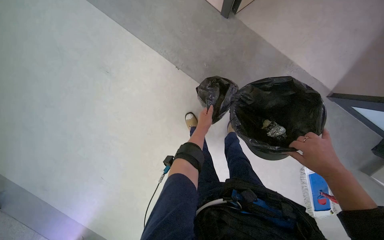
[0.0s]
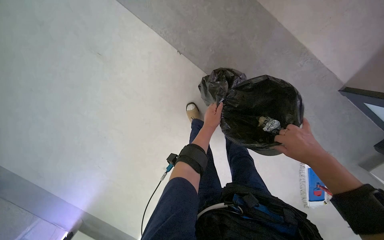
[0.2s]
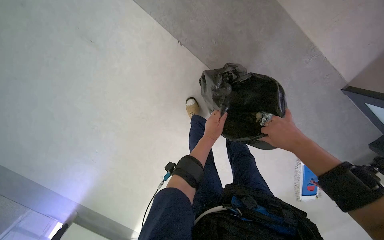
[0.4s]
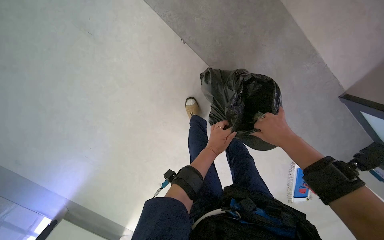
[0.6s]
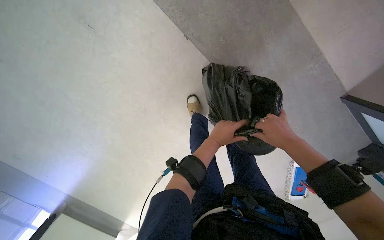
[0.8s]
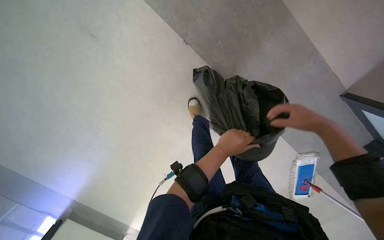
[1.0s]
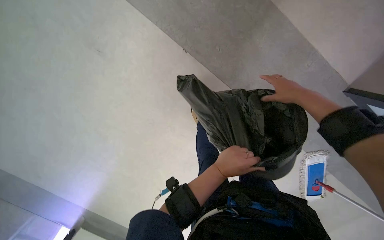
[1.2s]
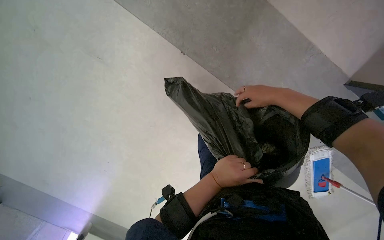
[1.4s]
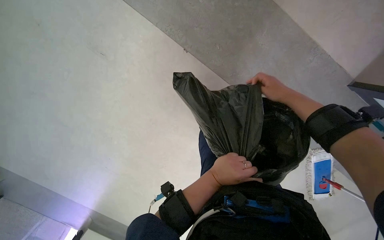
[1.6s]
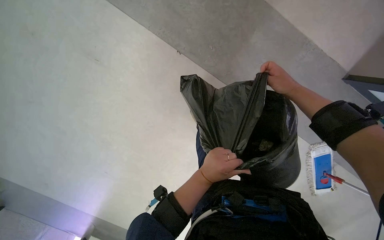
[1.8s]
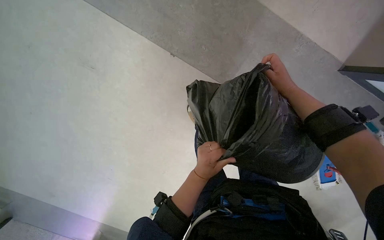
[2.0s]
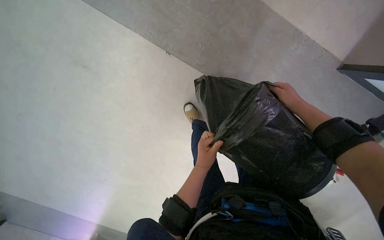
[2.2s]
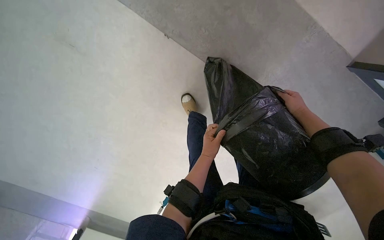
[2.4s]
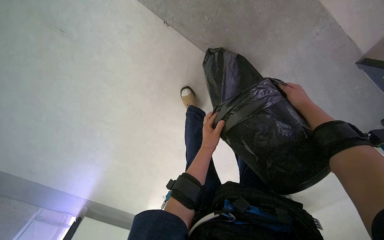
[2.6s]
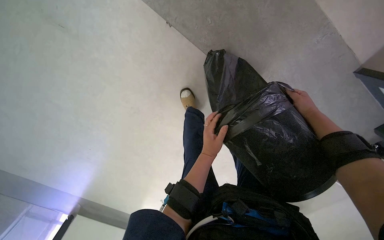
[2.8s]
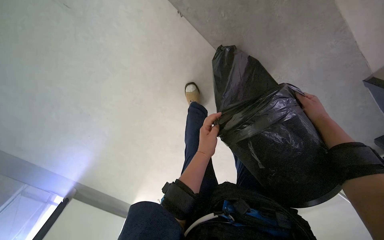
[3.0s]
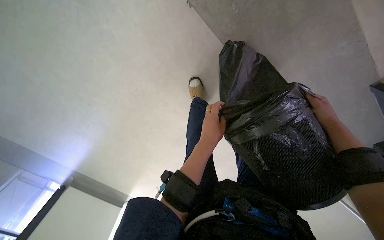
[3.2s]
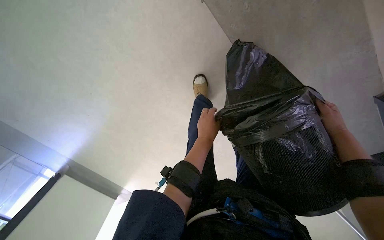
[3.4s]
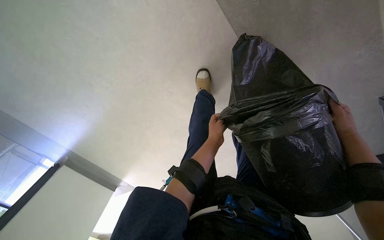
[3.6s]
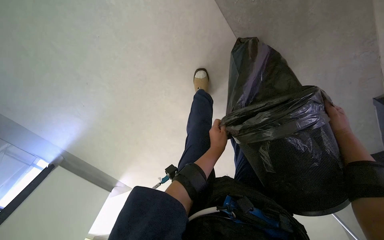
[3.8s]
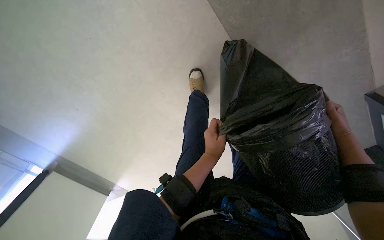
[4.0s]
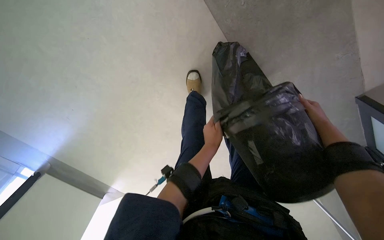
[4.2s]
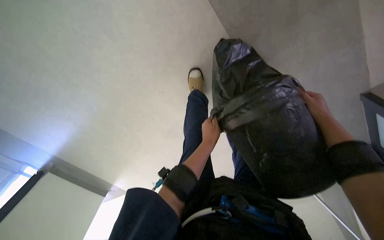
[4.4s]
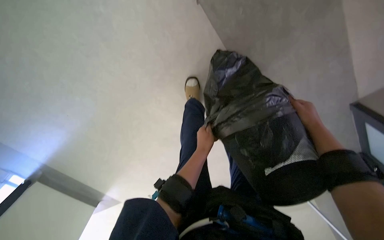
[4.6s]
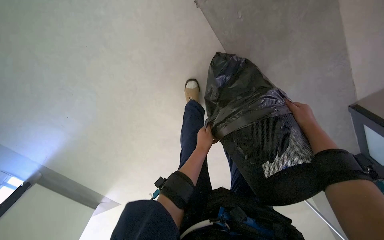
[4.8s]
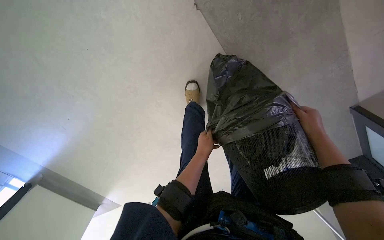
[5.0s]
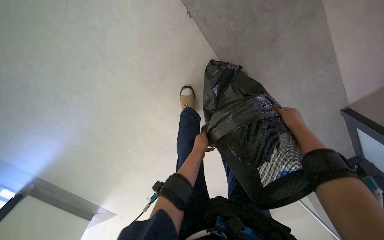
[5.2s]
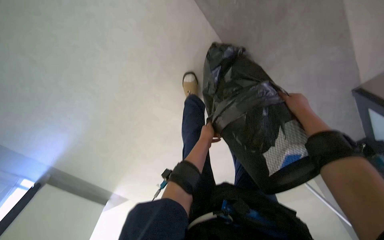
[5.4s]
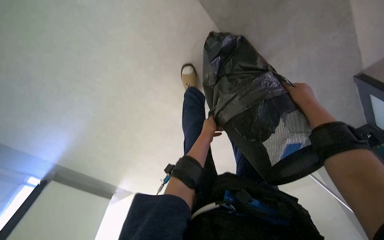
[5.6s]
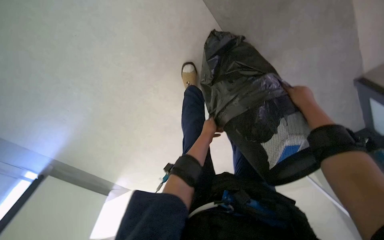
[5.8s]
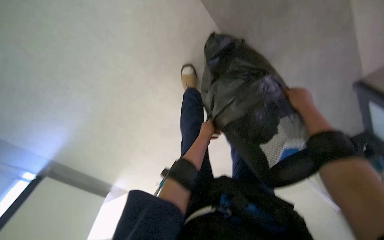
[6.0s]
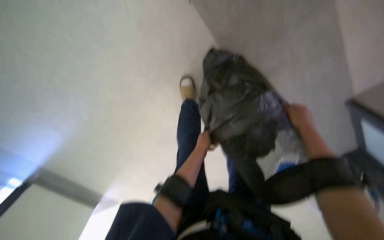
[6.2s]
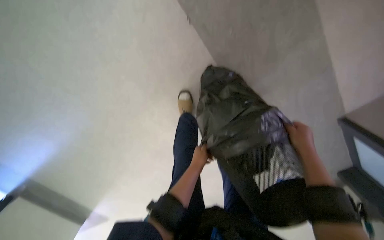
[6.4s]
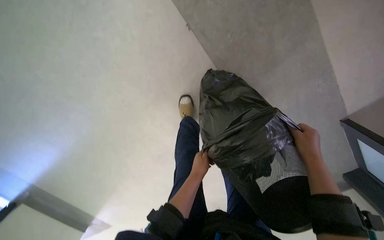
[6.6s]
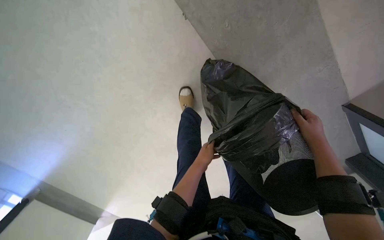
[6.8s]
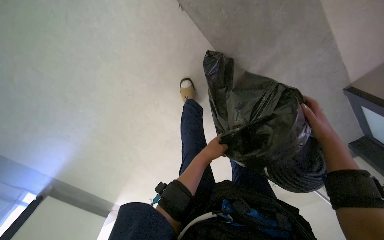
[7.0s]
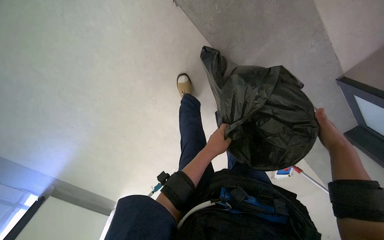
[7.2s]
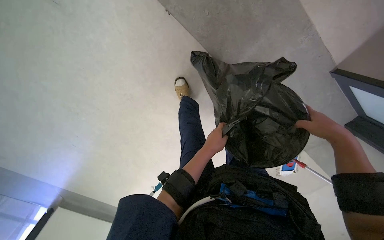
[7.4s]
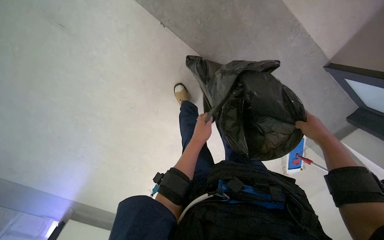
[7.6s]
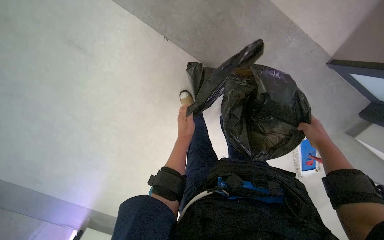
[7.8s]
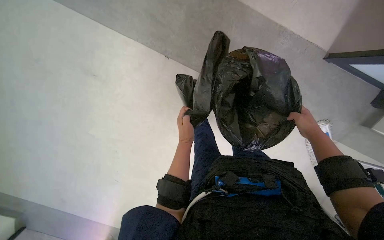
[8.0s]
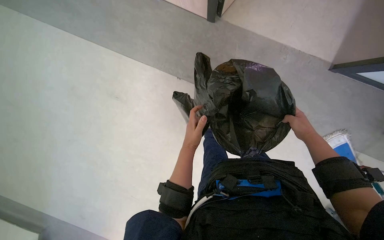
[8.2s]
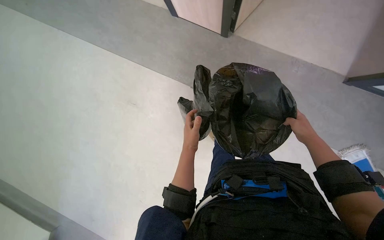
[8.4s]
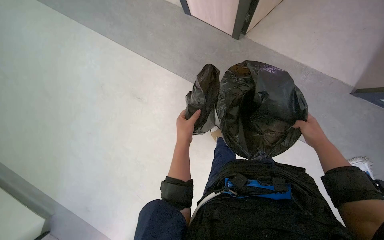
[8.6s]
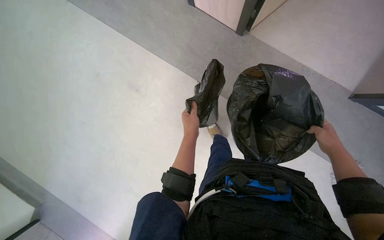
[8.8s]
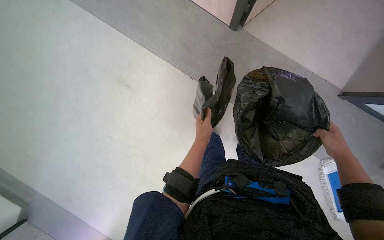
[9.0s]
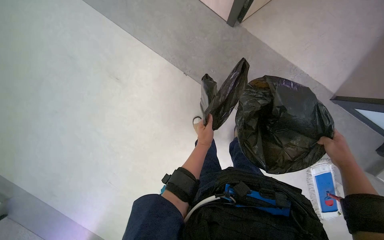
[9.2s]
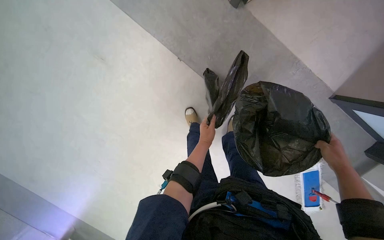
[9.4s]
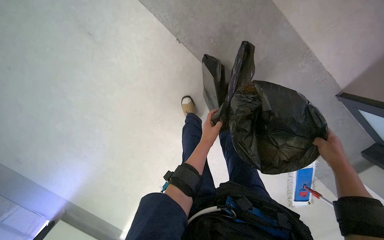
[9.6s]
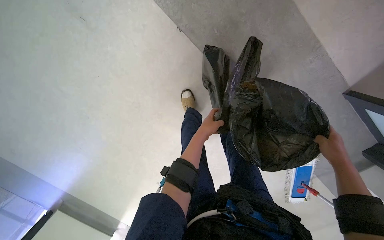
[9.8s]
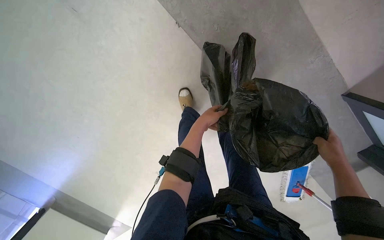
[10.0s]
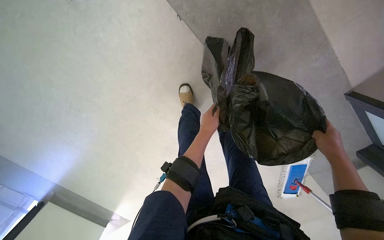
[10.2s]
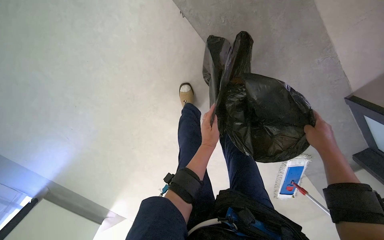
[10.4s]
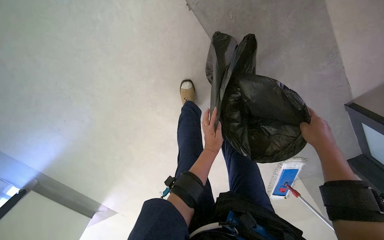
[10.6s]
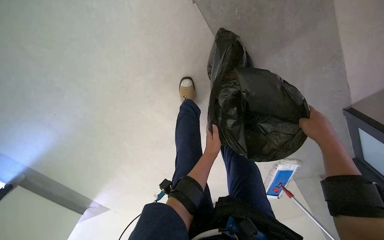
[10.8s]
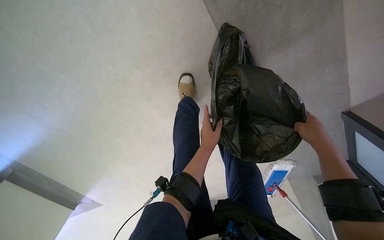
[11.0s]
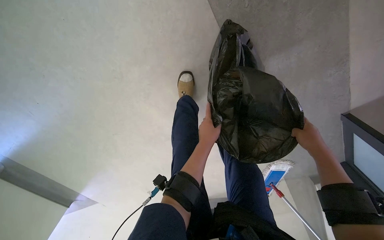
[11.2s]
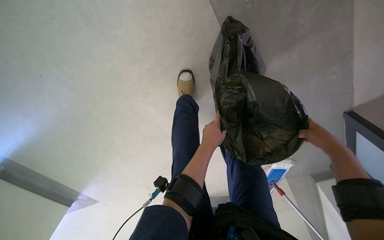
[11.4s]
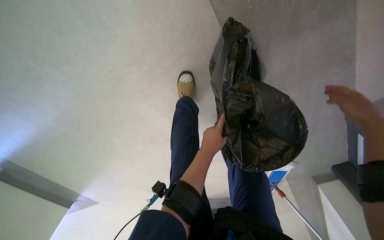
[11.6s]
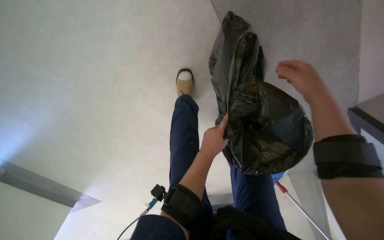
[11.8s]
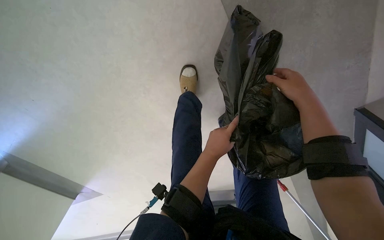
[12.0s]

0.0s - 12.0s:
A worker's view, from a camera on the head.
Job: managing trash.
The whole recording: Emptying and replacing trash bags. The worker empties trash bags from bins and replaces them with new ones.
0.0s - 1.6s: The left hand moves nearer to the camera and down the picture, some 20 cm; the right hand goes some 30 cm up the picture and to the left.
1.6s - 3.0s: The right hand travels to the right by about 20 cm.
3.0s - 4.4s: The left hand goes nearer and farther, roughly 10 cm each way, reversing 2 times.
4.4s - 6.0s: The left hand moves farther from the camera, some 10 cm.
6.0s - 7.6s: The left hand goes roughly 20 cm nearer to the camera. The right hand is displaced down the picture by about 20 cm.
7.6s - 9.0s: The view pans to the left by some 15 degrees. The view tips upward by about 20 degrees.
10.4s - 12.0s: The right hand shifts roughly 30 cm up the picture and to the left.

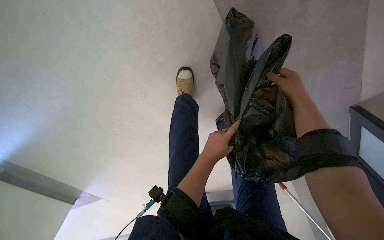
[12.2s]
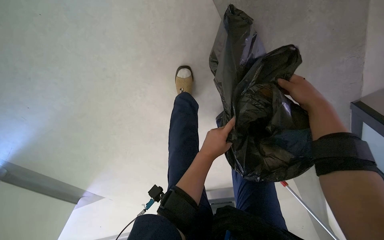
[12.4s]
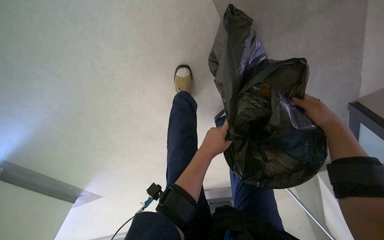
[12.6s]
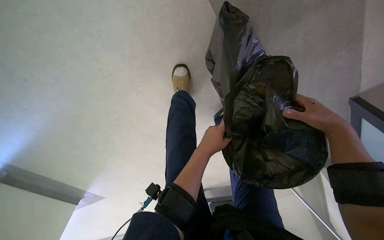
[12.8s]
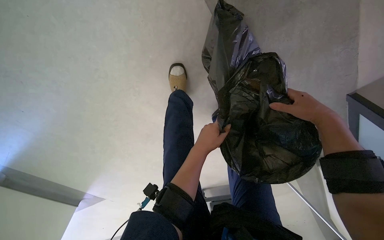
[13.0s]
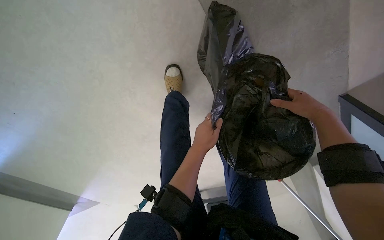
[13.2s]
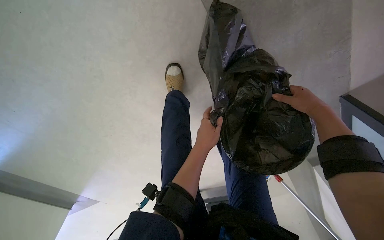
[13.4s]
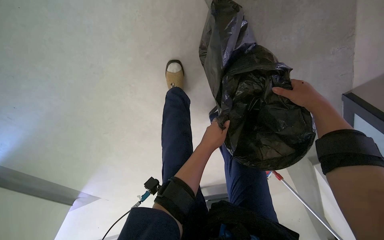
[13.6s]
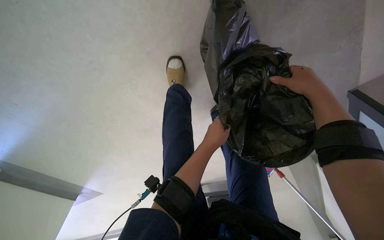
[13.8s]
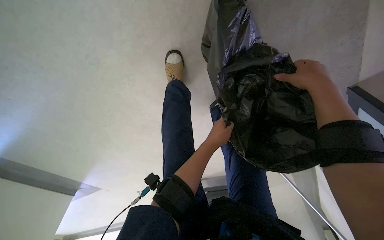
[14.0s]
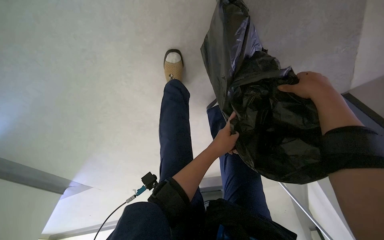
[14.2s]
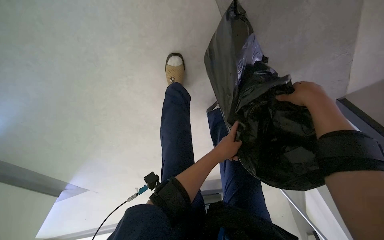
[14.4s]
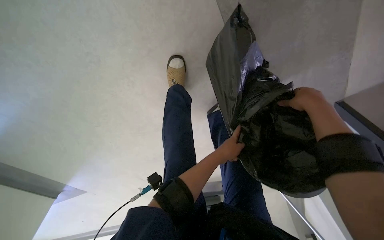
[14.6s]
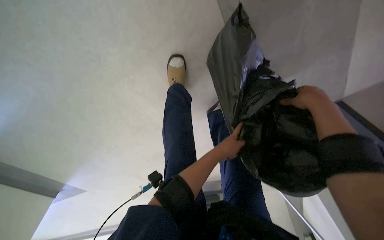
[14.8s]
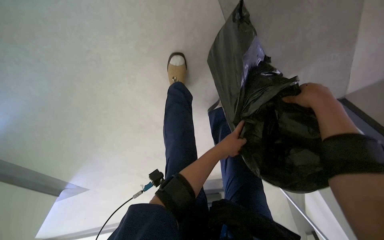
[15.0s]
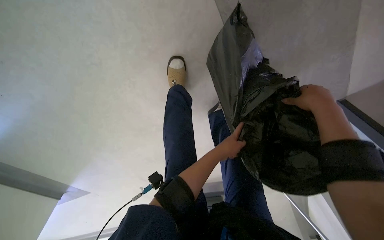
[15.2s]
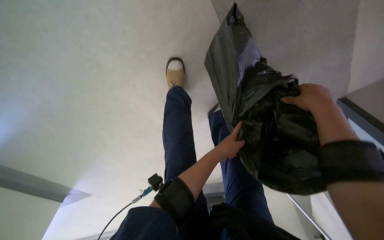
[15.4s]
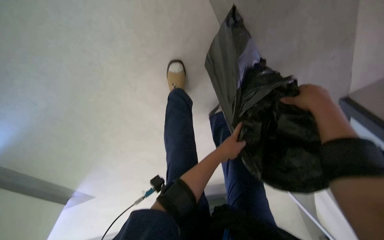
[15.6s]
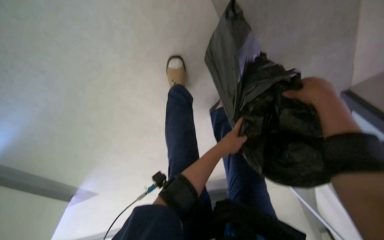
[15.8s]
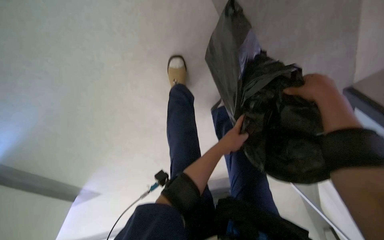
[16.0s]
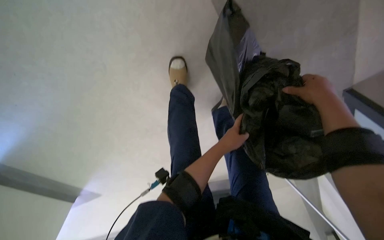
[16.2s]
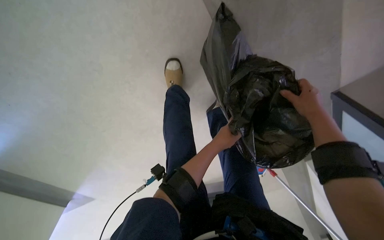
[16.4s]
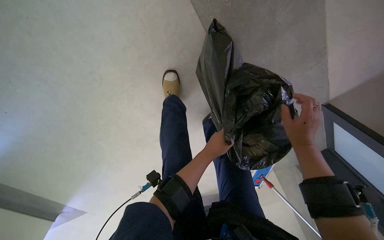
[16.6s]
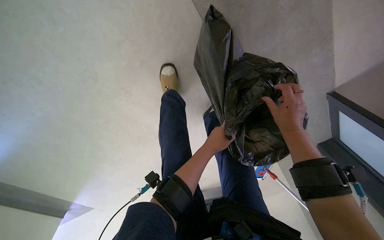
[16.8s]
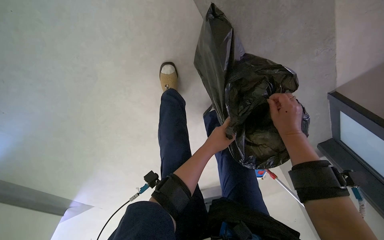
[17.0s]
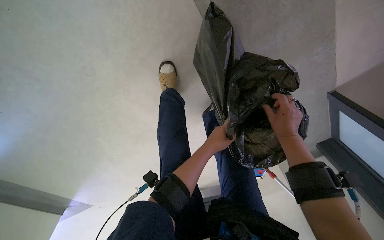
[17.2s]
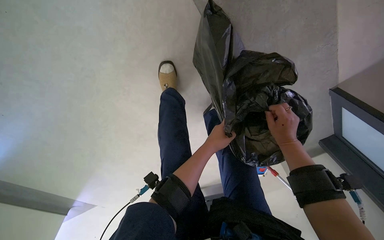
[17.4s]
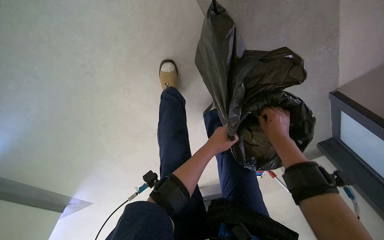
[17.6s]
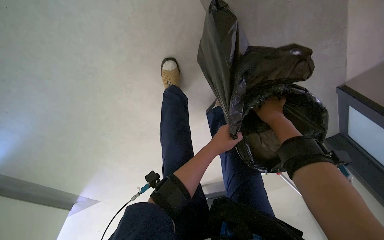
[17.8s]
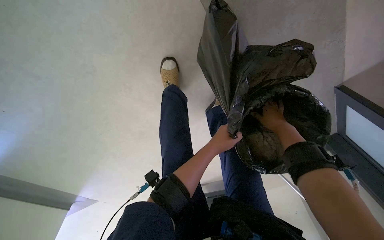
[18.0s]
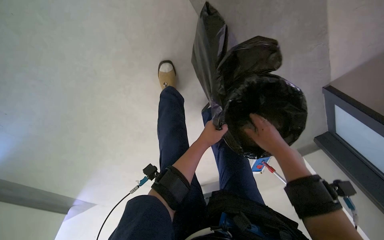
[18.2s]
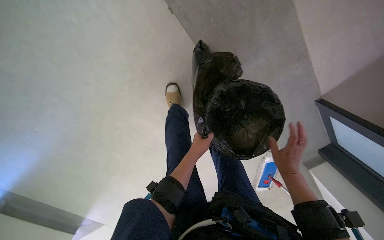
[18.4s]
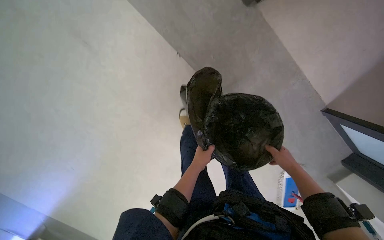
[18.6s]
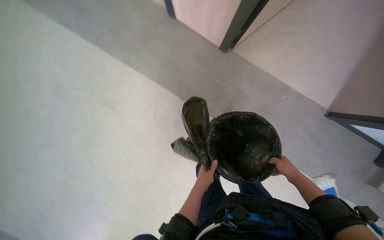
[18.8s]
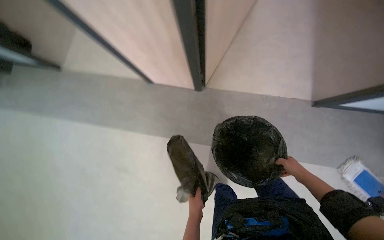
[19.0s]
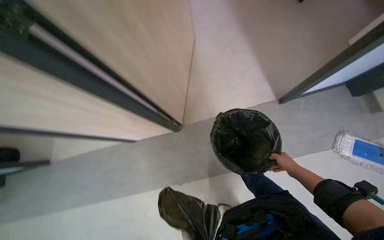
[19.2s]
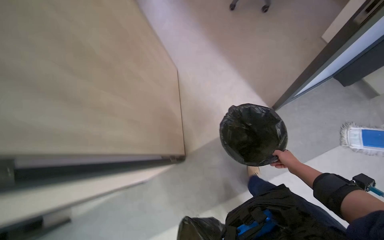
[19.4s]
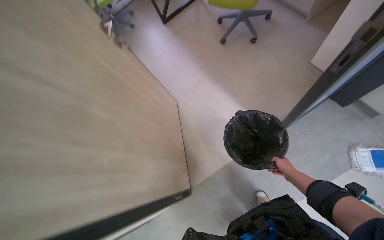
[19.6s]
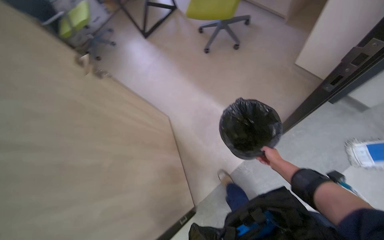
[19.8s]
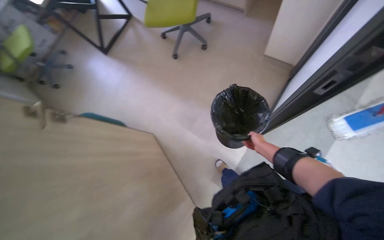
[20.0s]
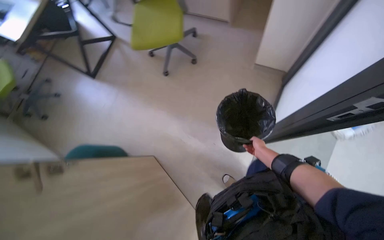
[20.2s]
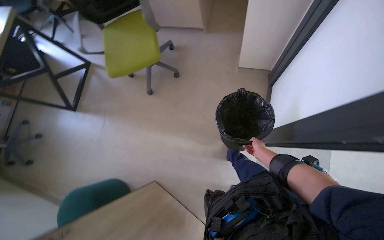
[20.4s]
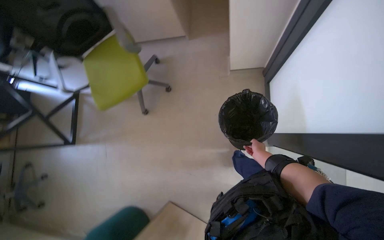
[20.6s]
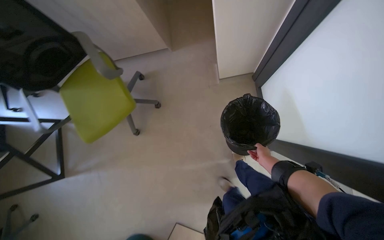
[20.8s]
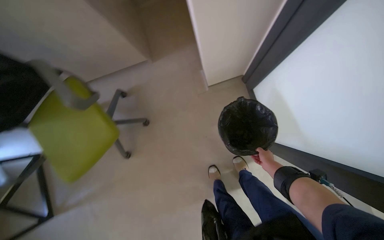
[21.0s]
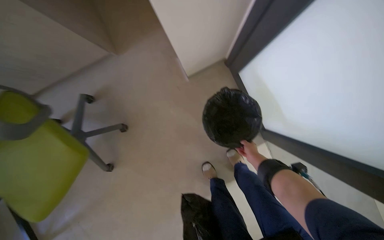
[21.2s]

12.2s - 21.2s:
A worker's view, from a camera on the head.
Job: managing trash.
The whole recording: Emptying and replacing trash bags. The worker empties trash bags from bins and replaces them with new ones.
13.8s - 15.2s: The hands work in one place, with small movements.
15.2s - 16.6s: The right hand moves down the picture, approximately 10 cm.
18.2s - 19.8s: The camera pitches upward, by some 40 degrees.
19.8s - 21.2s: The head travels roughly 60 cm. The wearer's head swings about 65 degrees to the right.
